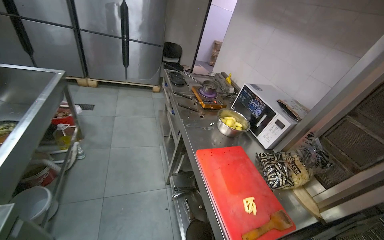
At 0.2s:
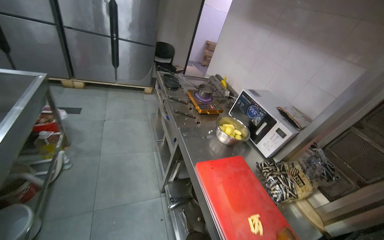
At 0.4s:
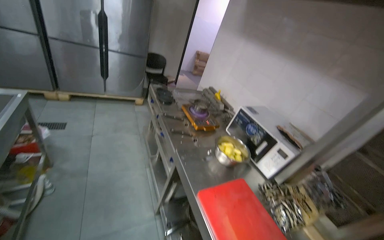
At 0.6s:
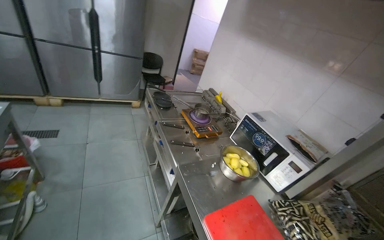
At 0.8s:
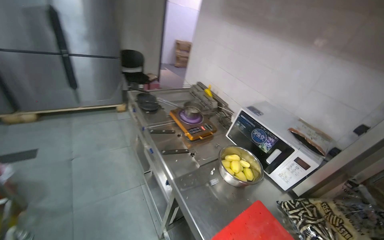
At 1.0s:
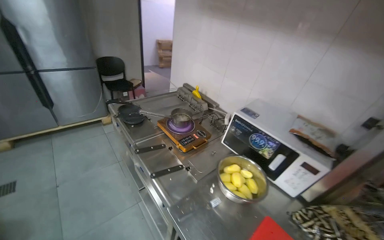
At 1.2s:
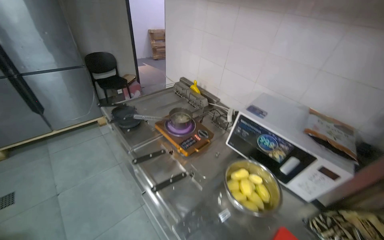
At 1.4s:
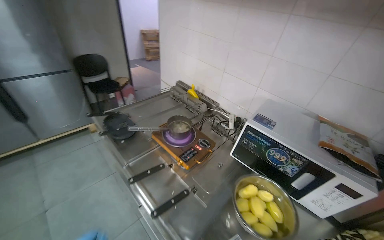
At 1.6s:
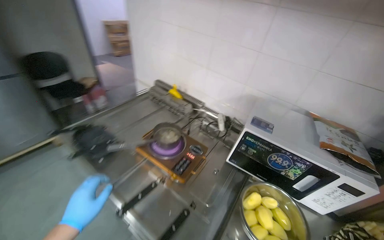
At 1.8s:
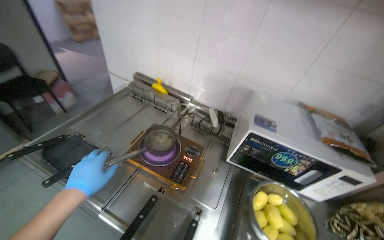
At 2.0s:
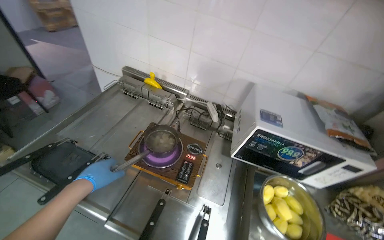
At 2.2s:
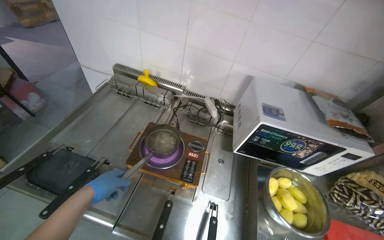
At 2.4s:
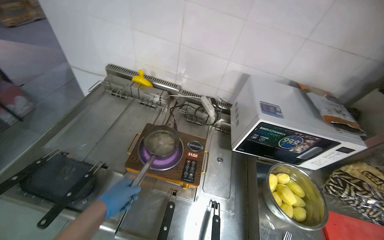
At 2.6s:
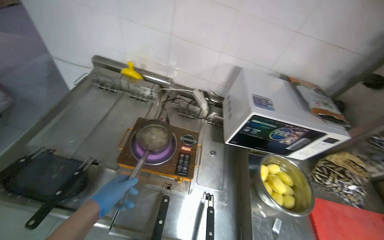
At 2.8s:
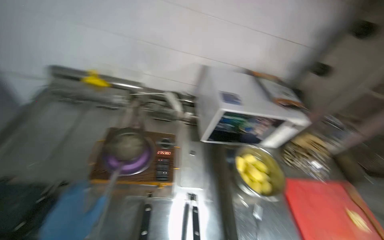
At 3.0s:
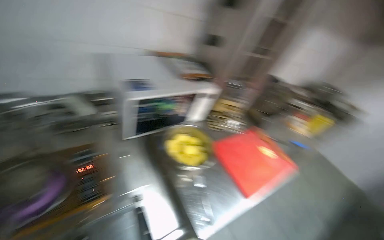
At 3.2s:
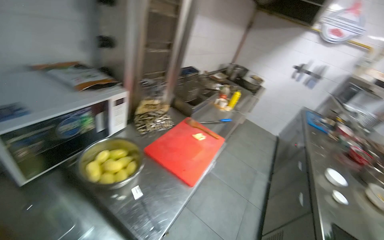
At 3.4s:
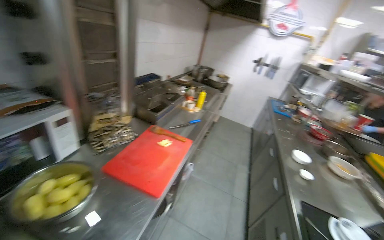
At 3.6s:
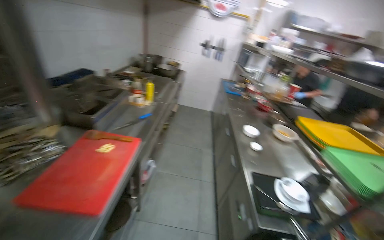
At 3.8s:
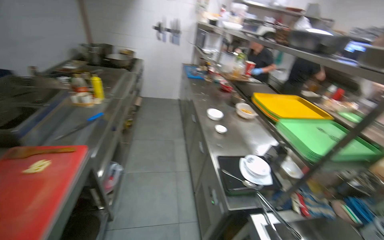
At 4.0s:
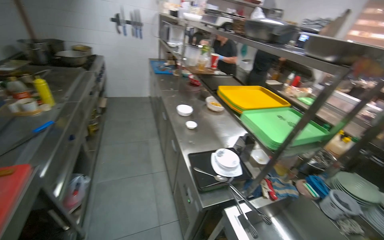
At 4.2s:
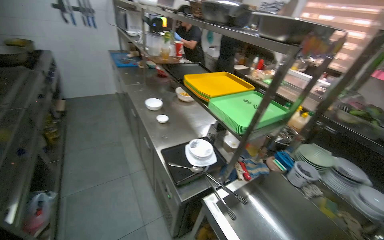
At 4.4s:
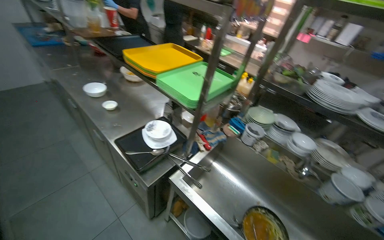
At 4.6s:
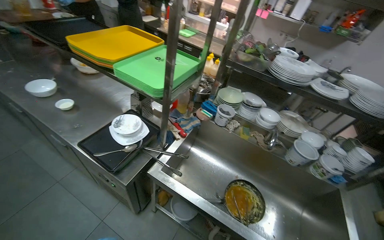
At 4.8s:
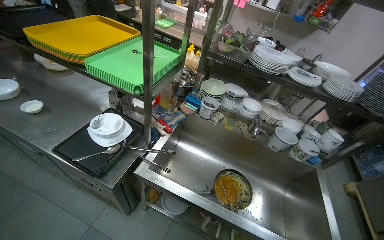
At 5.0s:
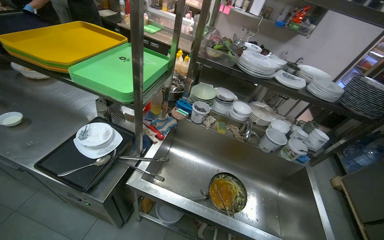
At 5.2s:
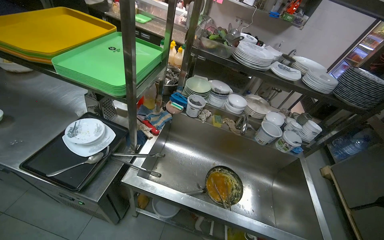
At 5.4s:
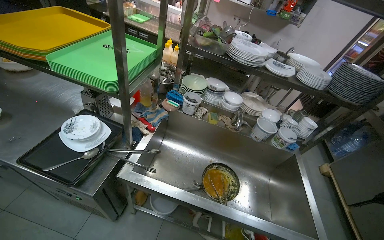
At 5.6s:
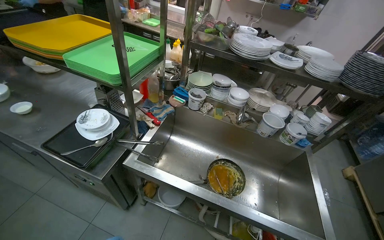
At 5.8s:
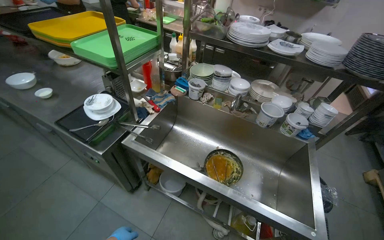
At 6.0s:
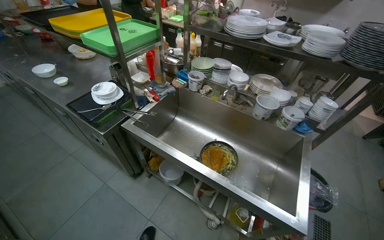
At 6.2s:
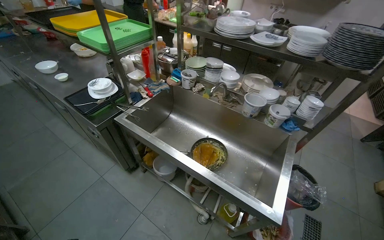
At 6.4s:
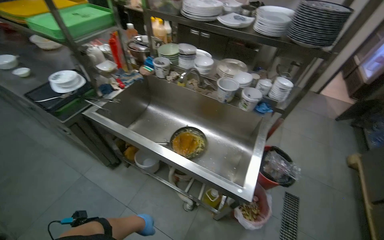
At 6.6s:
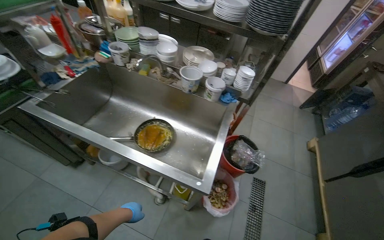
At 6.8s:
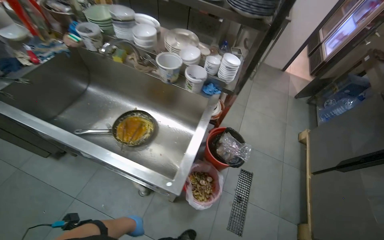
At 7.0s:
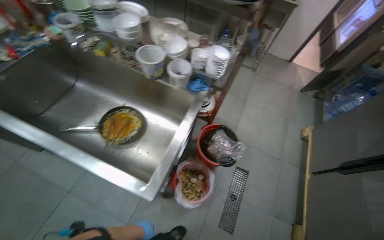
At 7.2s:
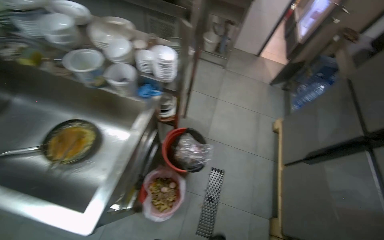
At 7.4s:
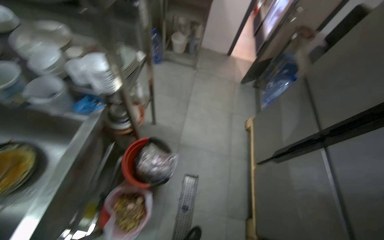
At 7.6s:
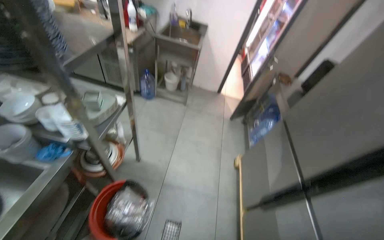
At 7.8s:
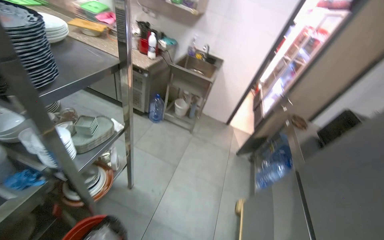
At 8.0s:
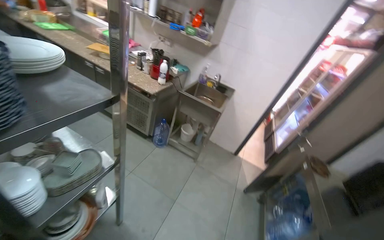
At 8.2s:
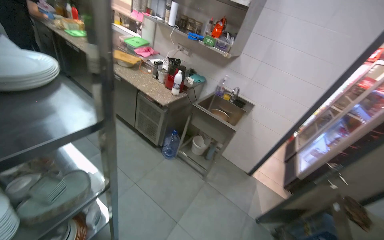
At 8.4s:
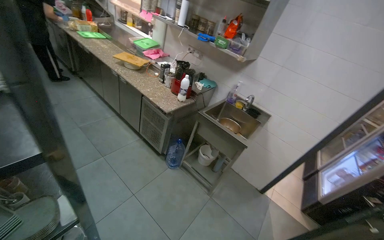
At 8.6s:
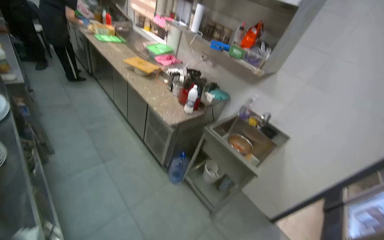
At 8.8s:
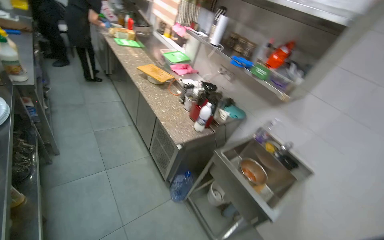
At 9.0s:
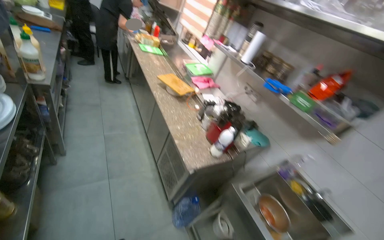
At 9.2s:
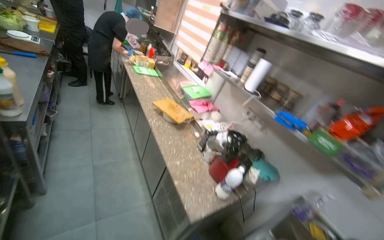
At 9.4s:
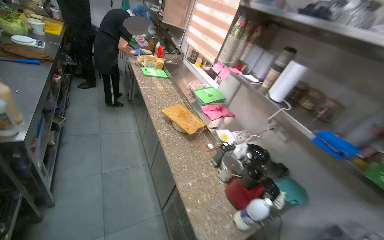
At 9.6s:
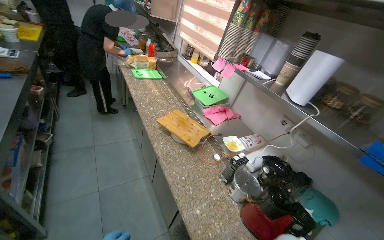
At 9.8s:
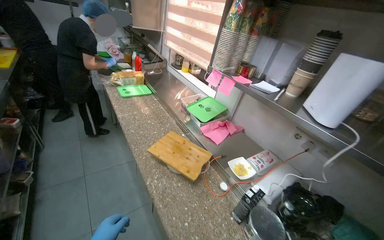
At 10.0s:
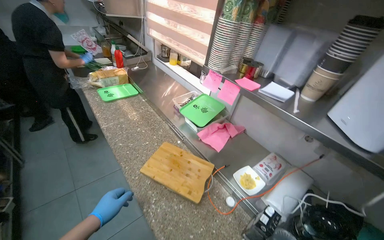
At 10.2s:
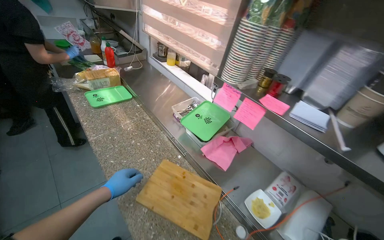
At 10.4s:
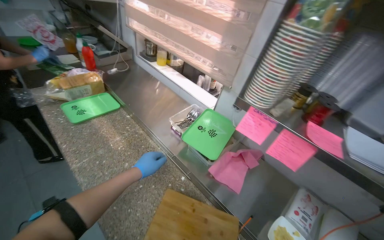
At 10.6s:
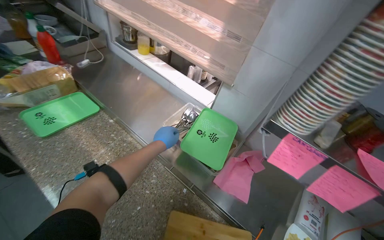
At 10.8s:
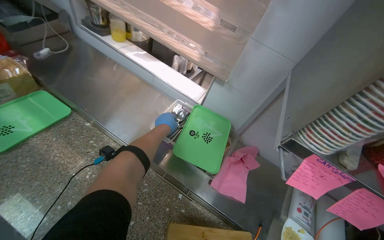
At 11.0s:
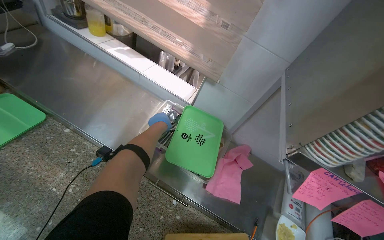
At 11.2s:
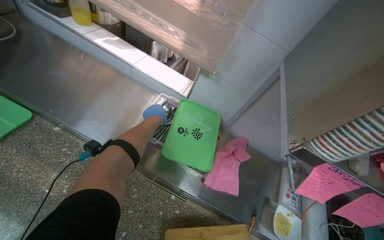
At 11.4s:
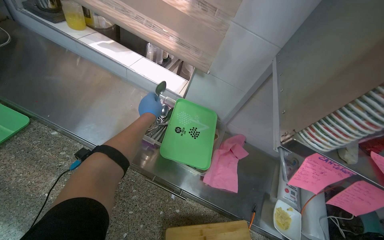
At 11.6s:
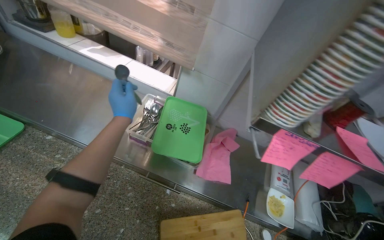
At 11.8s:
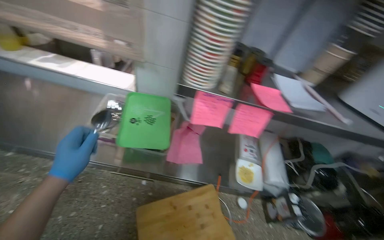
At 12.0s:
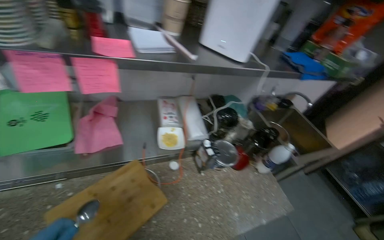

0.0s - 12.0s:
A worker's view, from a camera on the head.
Job: preparing food.
The whole recording: Stirring meal and taking fried potatoes from oil. The worker stirs the meal on the gas stove and takes the fried potatoes from the oil.
0.0s - 1.6s: The camera travels approximately 80 cm. The head turns to the right by about 40 degrees.
1.6s - 3.0s: The wearer looks approximately 60 degrees further to the right. The wearer looks approximately 20 degrees further downward.
3.0s - 4.4s: The wearer moves roughly 80 cm. The wearer's head swings approximately 105 degrees to the right. The view tilts some 20 degrees downward.
4.4s - 6.0s: The wearer moves some 40 cm.
6.0s - 7.6s: The camera is carried to the right, some 1 m. The wearer's head swings approximately 20 degrees to the right.
7.6s - 9.0s: The camera travels roughly 1 m. The head rotates roughly 50 degrees to the left. The view tilts some 25 degrees upward.
9.0s - 10.4s: The wearer moves approximately 1.5 m.
10.4s - 12.0s: The head turns to the right by some 60 degrees. The view tips downward by some 20 degrees.

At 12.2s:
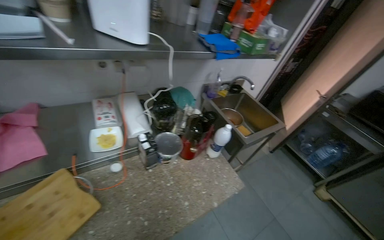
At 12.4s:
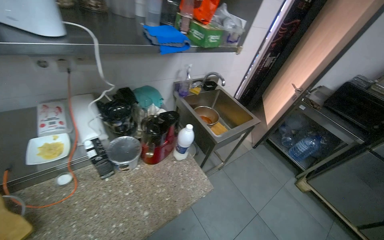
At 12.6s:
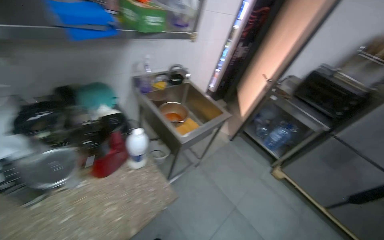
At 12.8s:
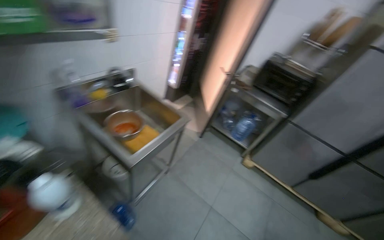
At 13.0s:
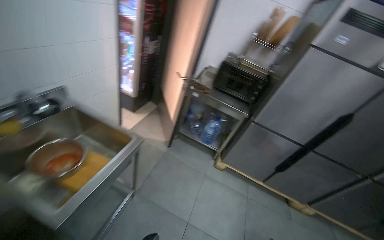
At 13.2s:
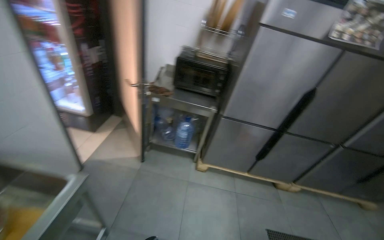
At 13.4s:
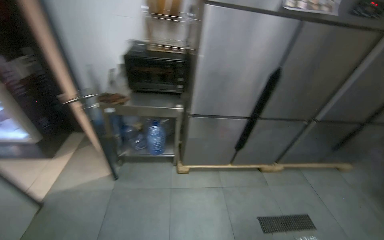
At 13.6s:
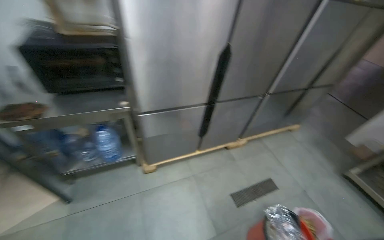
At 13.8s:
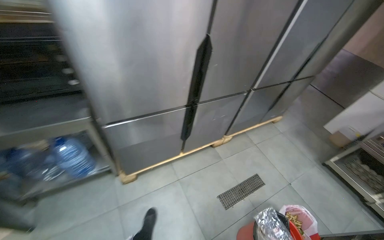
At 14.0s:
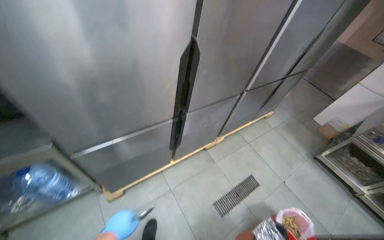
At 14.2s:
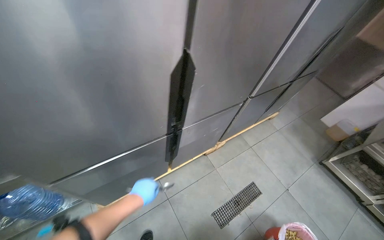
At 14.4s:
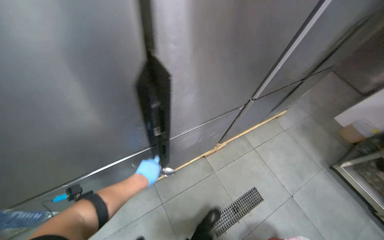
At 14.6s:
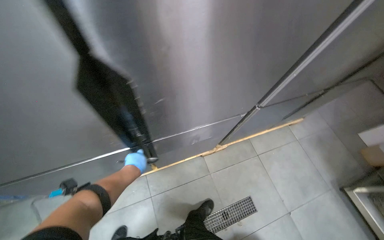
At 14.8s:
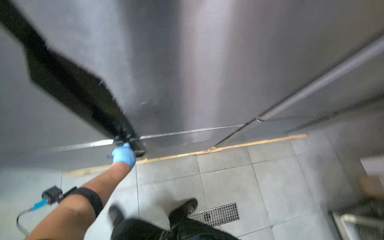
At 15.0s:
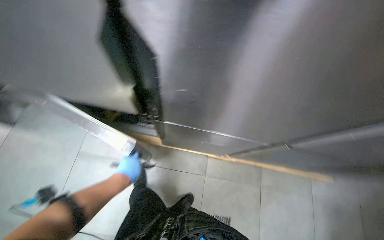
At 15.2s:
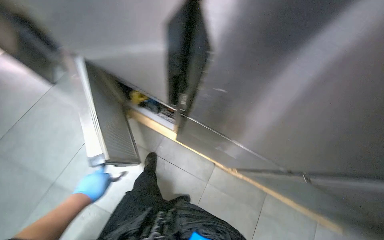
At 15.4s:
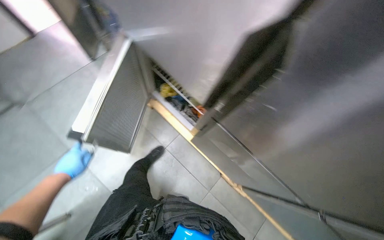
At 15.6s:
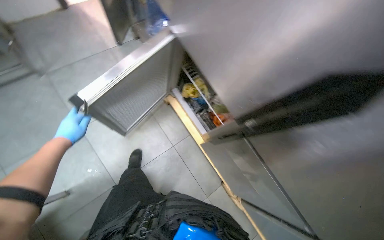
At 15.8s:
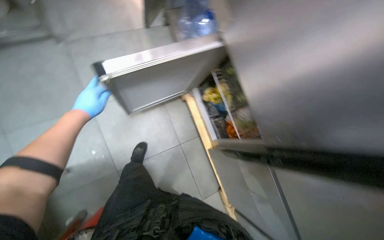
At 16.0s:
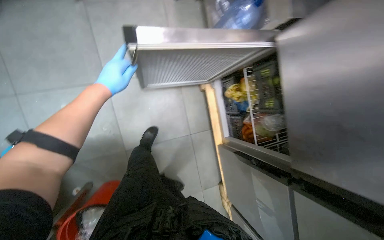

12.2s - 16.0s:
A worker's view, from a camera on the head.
Job: preparing food.
The whole recording: Stirring meal and taking fried potatoes from oil. The worker stirs the meal on the gas stove and takes the fried potatoes from the oil.
12.2s - 13.4s: The camera travels roughly 1 m. The wearer's head swings some 65 degrees to the right.
13.4s - 14.8s: The camera is carried about 1 m. The view tilts some 30 degrees downward.
14.8s - 16.0s: The wearer moves about 60 cm. The head rotates some 85 degrees to the left.

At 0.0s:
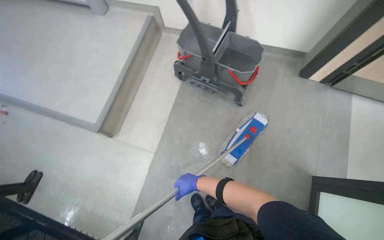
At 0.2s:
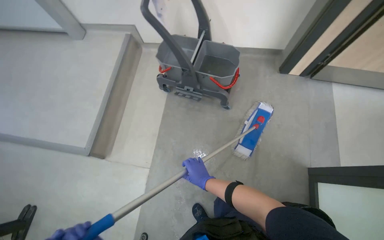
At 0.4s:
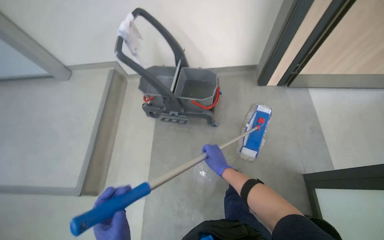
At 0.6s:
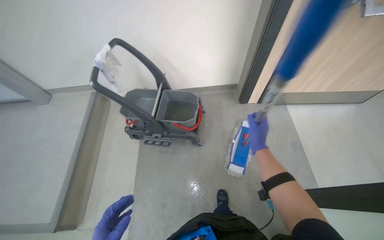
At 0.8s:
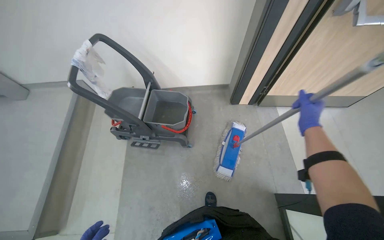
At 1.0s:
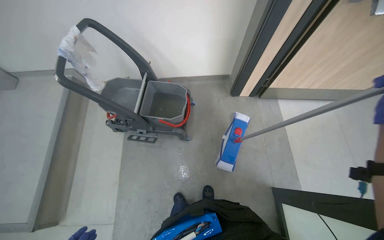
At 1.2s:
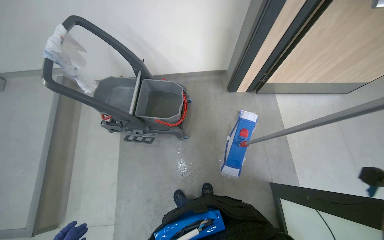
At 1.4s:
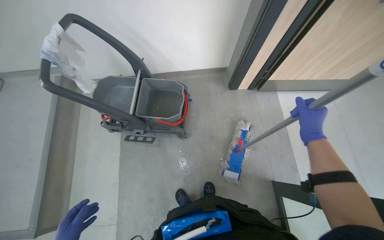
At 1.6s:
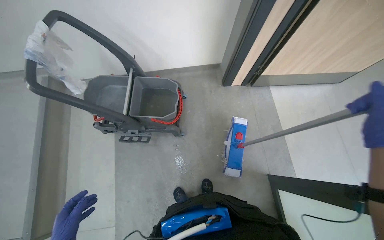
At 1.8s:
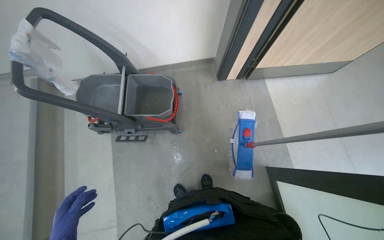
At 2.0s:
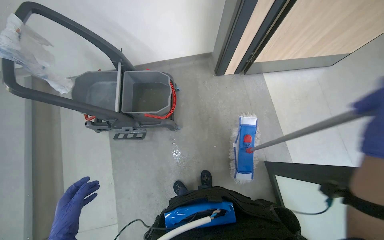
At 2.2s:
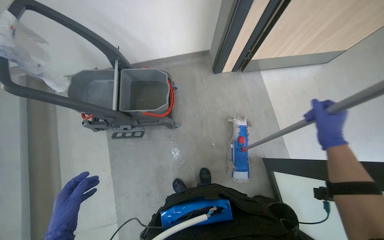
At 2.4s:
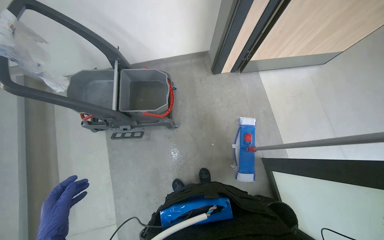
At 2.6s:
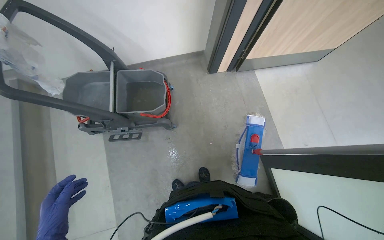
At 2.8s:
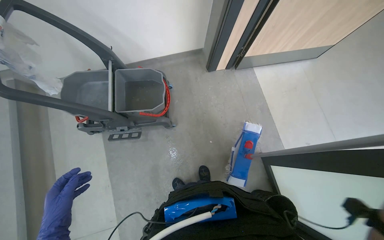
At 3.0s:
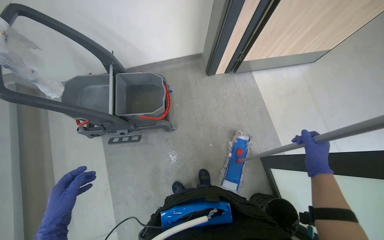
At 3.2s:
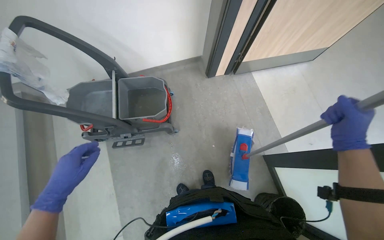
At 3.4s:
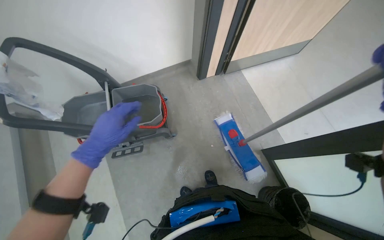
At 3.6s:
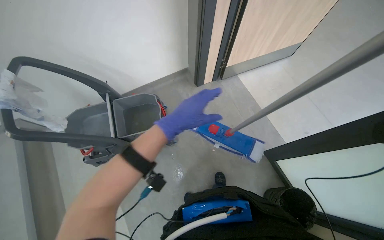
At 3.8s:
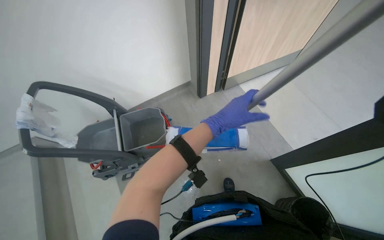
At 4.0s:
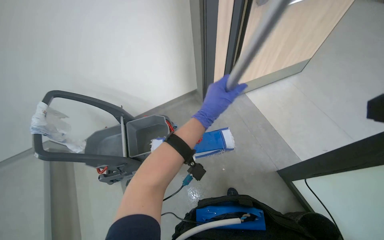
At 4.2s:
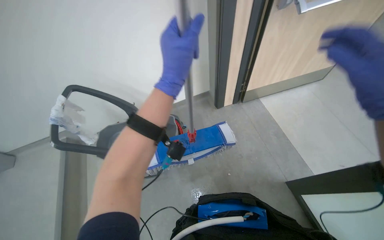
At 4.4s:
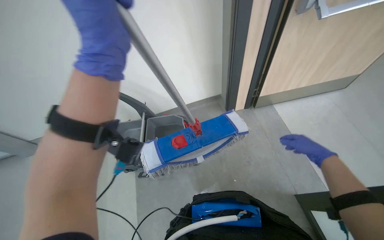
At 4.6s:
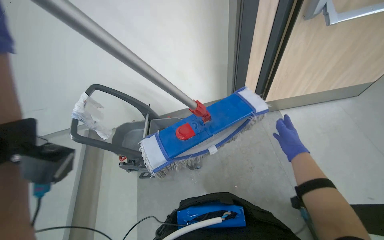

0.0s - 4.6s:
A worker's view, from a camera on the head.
Job: preparing cleaning supplies.
The whole recording: Cleaning mop head. The worker detaches and wrings out the mop head in the bucket.
0.0s - 1.6s: The camera is carried roughly 40 cm. The head rotates about 25 degrees to the right.
3.0s - 4.6s: The view swings approximately 15 degrees to the left. The view tips upward by about 15 degrees.
